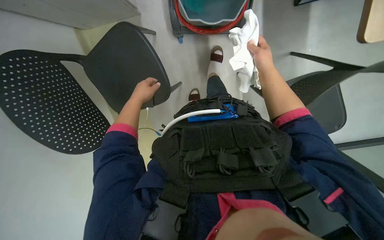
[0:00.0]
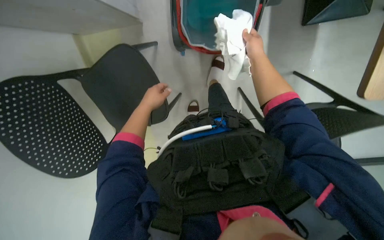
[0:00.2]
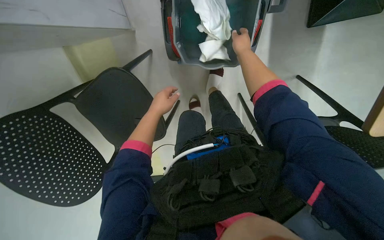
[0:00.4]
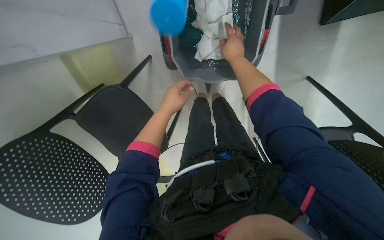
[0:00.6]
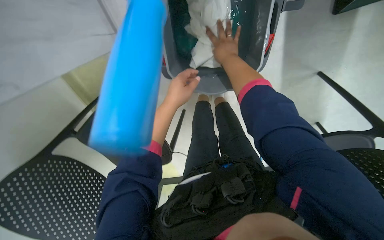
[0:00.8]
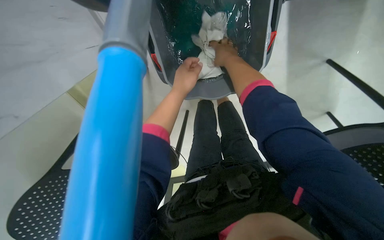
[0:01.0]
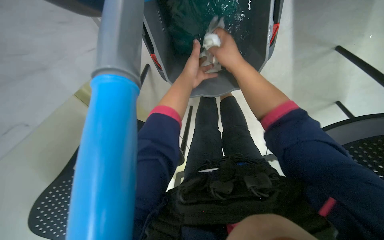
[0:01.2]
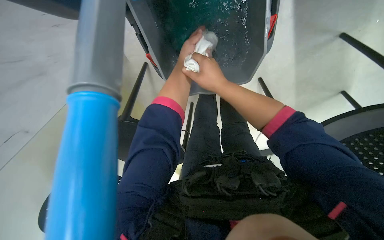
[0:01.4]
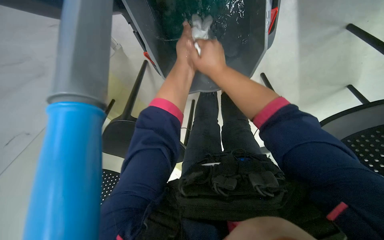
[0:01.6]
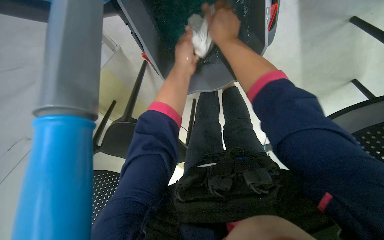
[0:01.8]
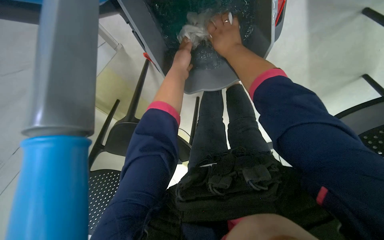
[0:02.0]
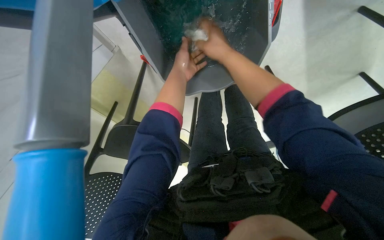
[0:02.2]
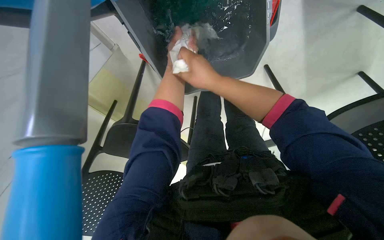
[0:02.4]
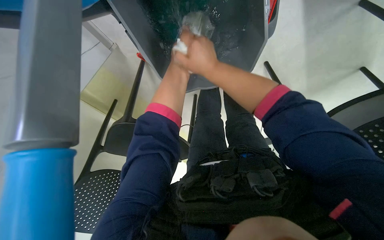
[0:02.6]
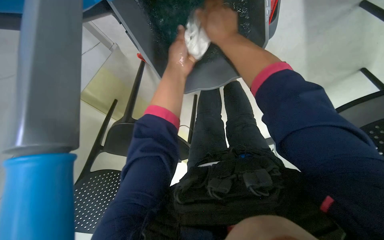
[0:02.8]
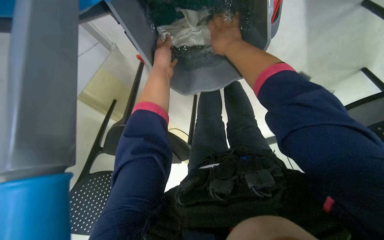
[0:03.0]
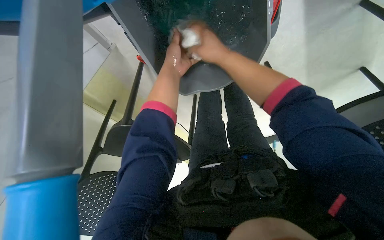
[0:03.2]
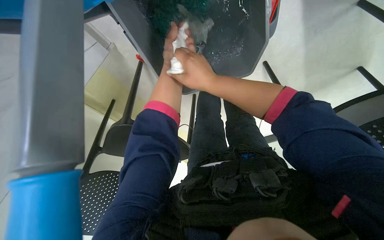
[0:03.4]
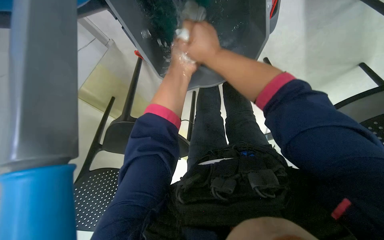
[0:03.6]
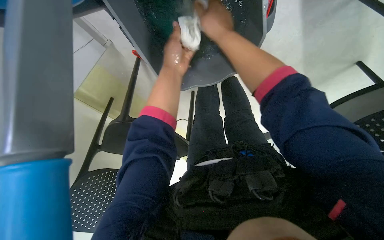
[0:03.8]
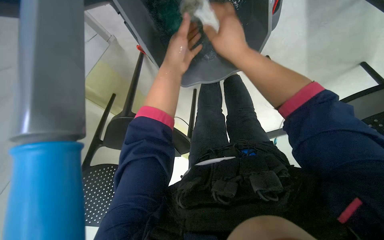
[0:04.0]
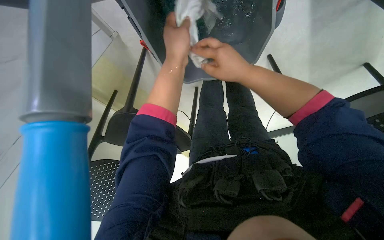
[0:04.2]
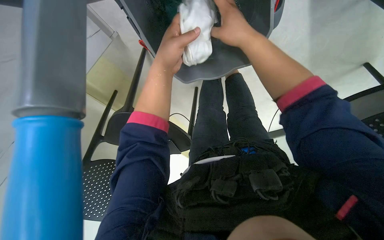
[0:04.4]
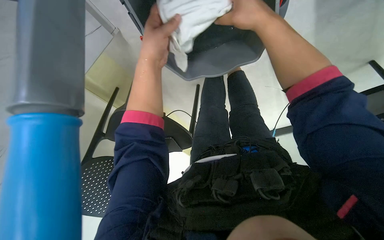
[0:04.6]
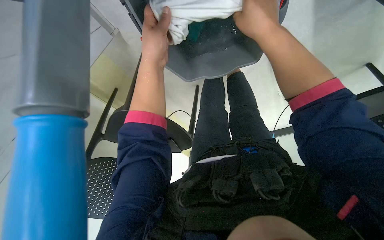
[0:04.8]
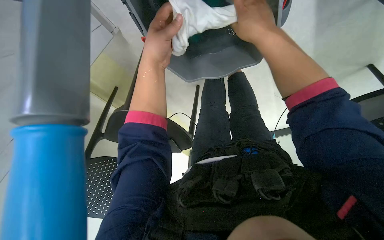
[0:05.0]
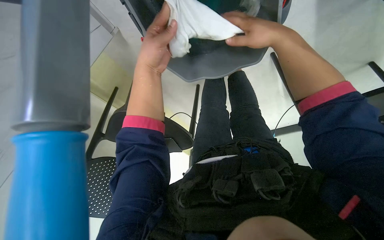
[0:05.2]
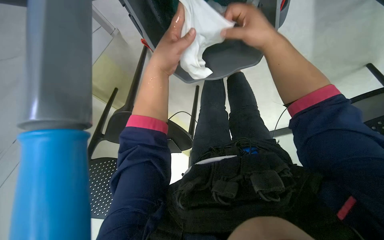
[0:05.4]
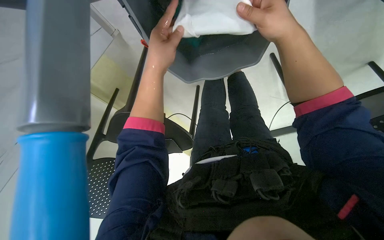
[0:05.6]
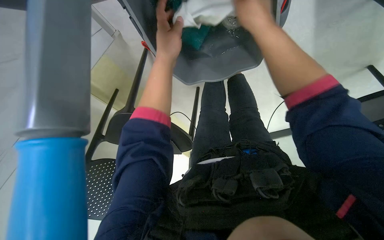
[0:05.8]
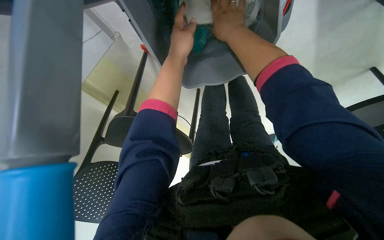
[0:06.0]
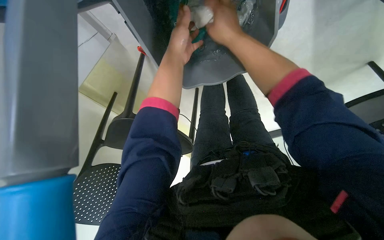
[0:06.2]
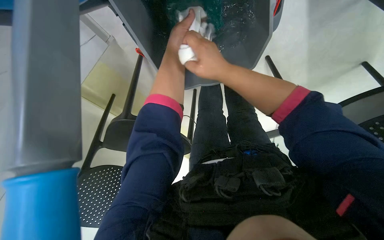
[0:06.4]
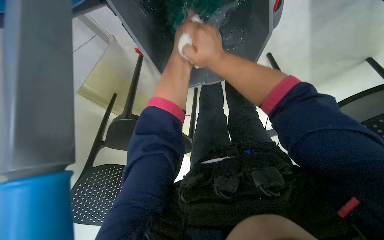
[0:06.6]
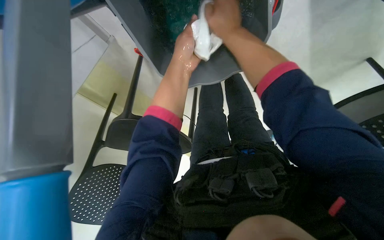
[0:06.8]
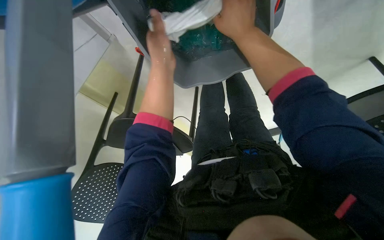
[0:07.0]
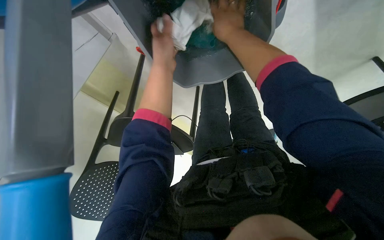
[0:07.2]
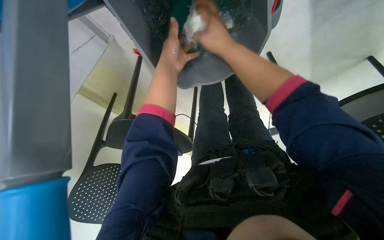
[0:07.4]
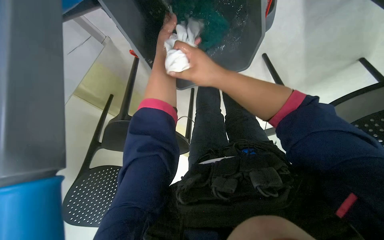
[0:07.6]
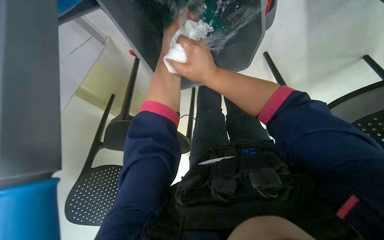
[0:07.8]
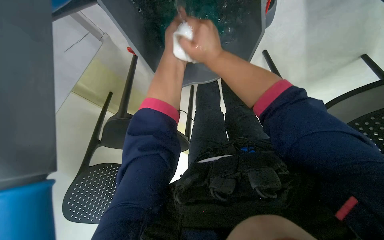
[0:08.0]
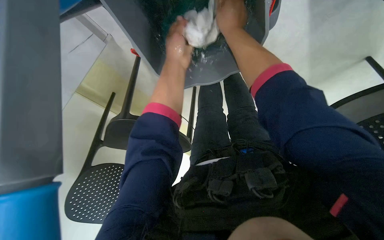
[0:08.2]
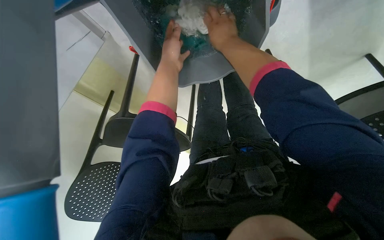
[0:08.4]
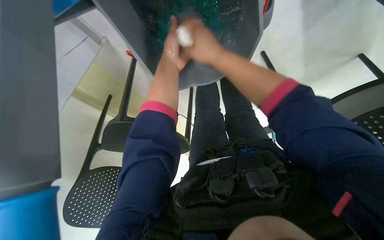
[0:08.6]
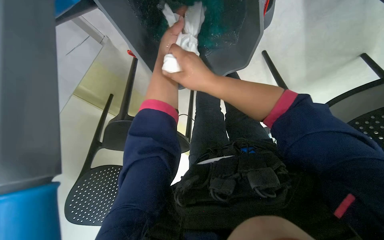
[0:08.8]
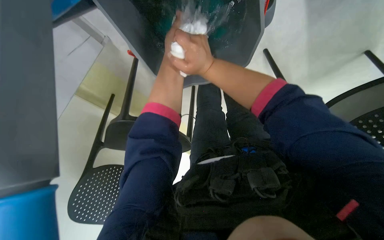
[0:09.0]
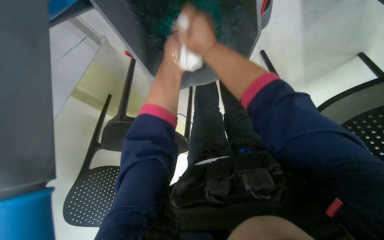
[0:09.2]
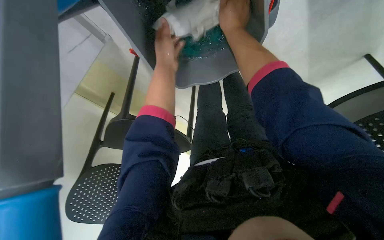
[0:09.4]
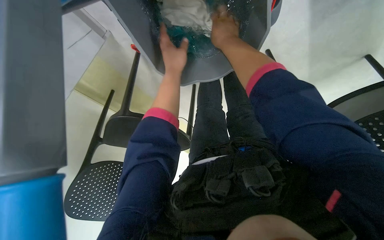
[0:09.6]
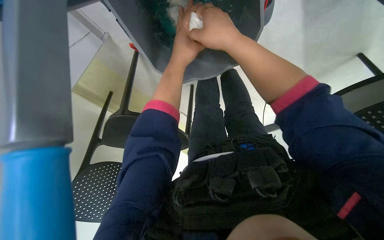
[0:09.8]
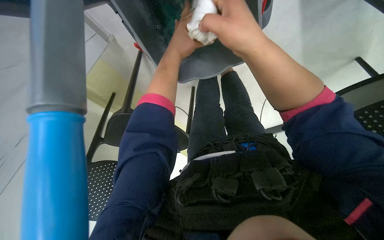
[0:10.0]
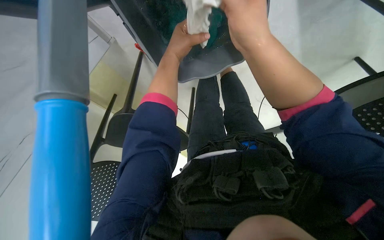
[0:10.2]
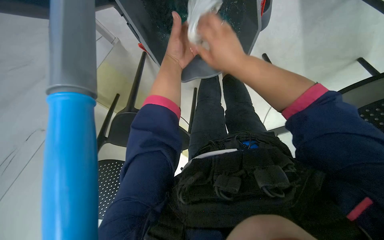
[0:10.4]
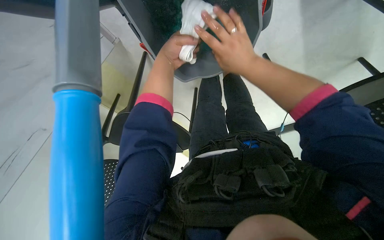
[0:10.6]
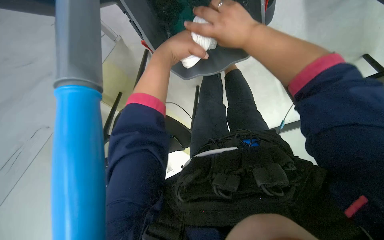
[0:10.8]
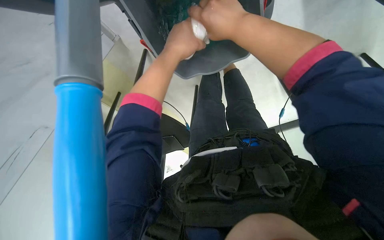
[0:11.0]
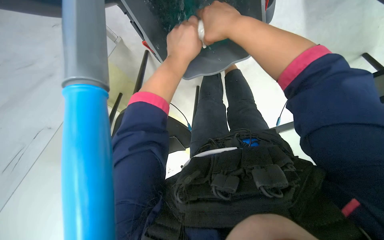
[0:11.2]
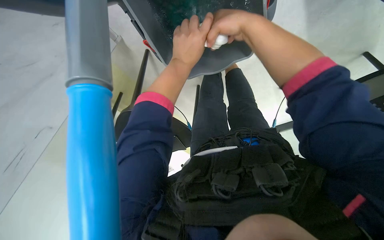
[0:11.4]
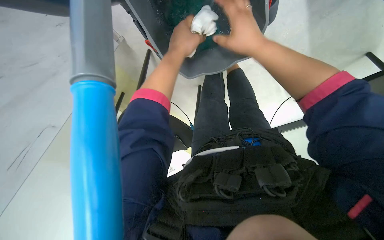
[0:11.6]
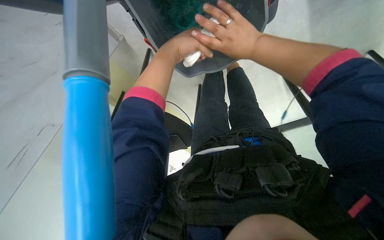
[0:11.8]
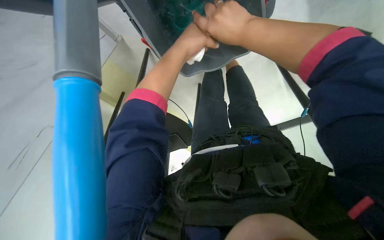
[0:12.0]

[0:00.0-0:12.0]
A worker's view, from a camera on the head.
Job: preparing cleaning supplies.
The whole recording: Rinsing cleaning cloth. The worker rinses and wrings a white cleaning cloth in a bucket.
0:00.0 to 0:01.6: The left hand heads to the right and up the picture, covering approximately 25 cm. The right hand is displaced to the left by some 15 cm, and moves some 10 cm up the picture and comes back.
0:01.6 to 0:03.0: The right hand goes up and down the picture, about 10 cm each way, reversing 2 times.
0:03.0 to 0:04.4: The right hand swings up and down the picture, about 10 cm each way, with 2 reversals.
0:04.4 to 0:06.0: The hands work in one place, with small movements.
0:06.0 to 0:07.6: The right hand goes up and down the picture, about 15 cm each way, reversing 2 times.
0:07.6 to 0:09.0: The right hand moves roughly 10 cm up the picture and comes back.
0:09.0 to 0:10.4: The right hand reaches roughly 15 cm nearer to the camera, then returns.
0:10.4 to 0:12.0: The hands make small movements and keep their place.

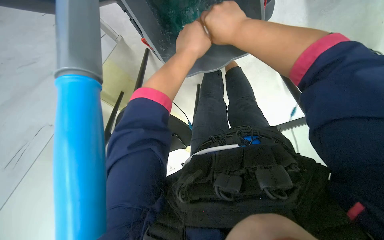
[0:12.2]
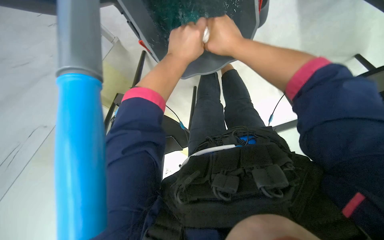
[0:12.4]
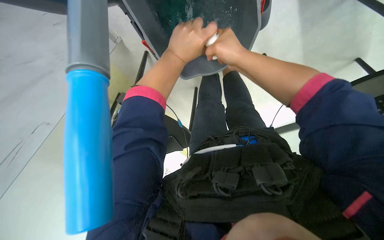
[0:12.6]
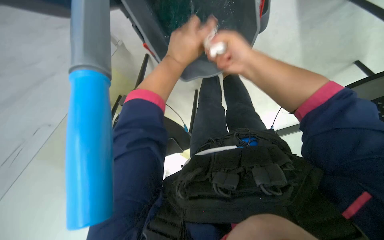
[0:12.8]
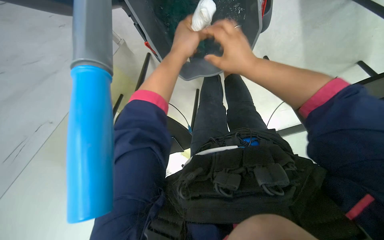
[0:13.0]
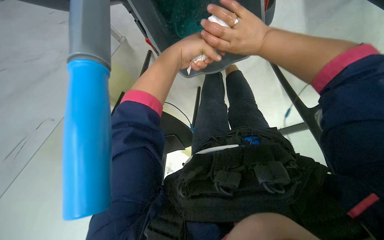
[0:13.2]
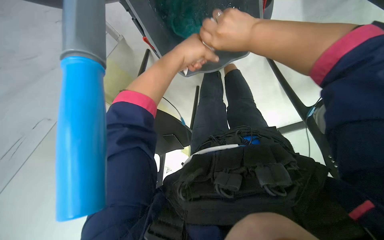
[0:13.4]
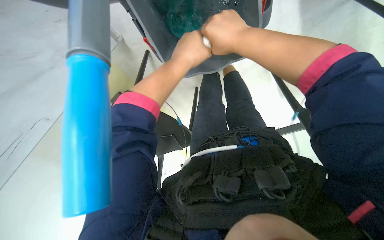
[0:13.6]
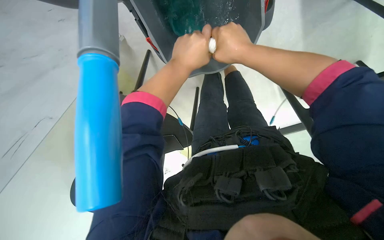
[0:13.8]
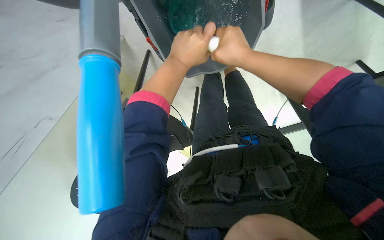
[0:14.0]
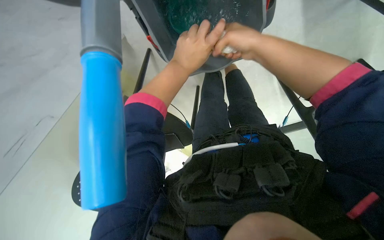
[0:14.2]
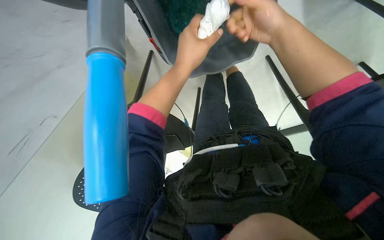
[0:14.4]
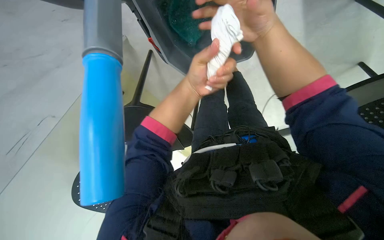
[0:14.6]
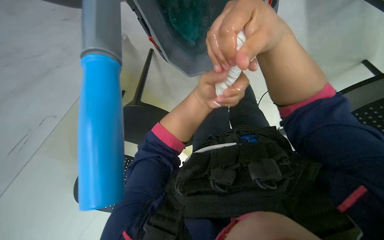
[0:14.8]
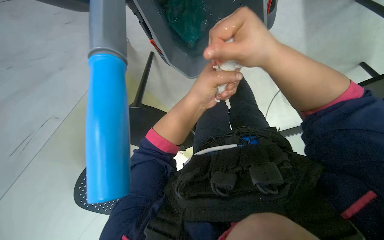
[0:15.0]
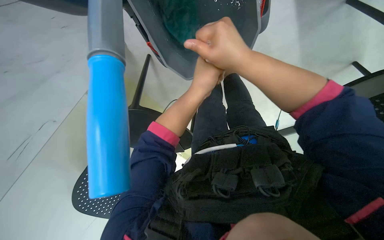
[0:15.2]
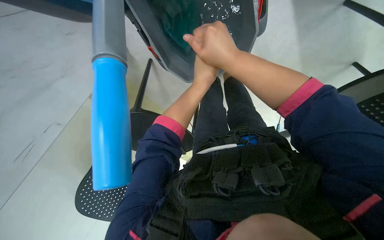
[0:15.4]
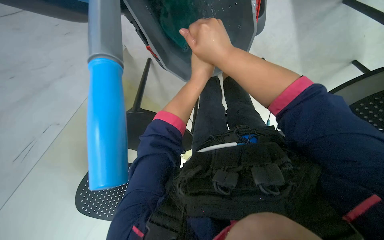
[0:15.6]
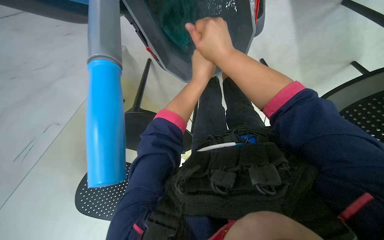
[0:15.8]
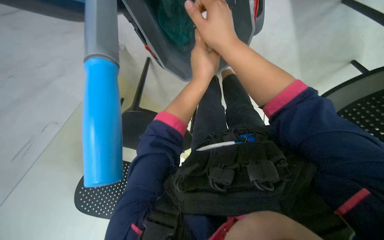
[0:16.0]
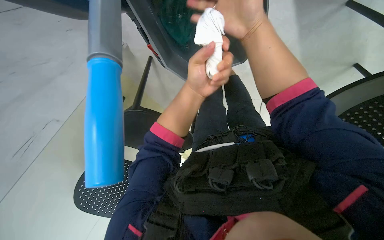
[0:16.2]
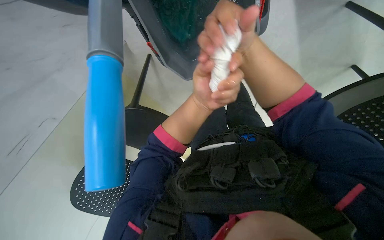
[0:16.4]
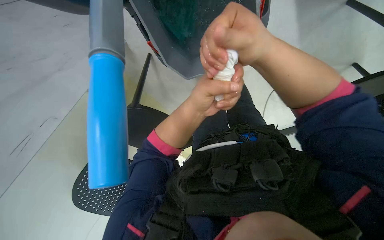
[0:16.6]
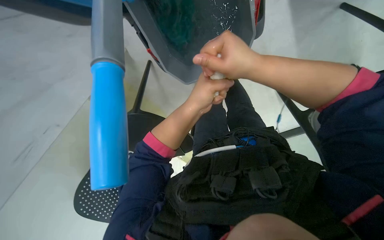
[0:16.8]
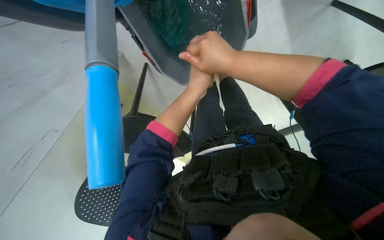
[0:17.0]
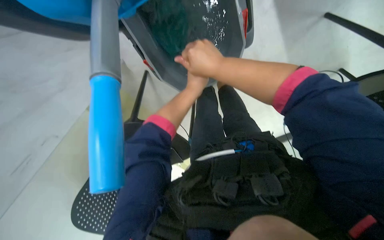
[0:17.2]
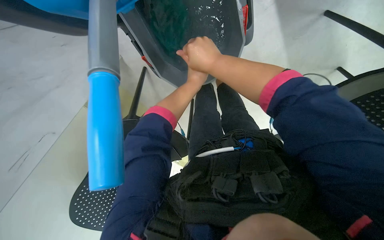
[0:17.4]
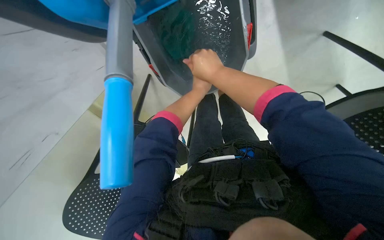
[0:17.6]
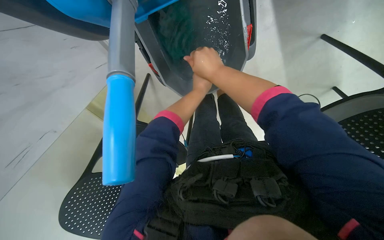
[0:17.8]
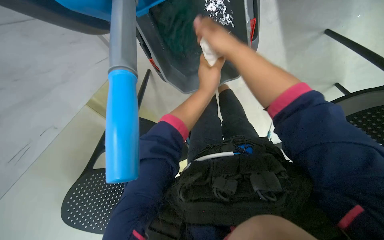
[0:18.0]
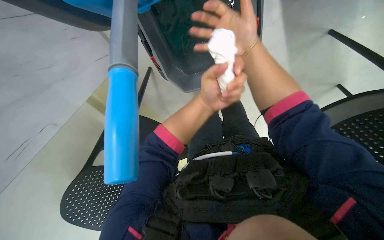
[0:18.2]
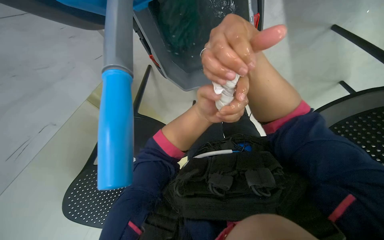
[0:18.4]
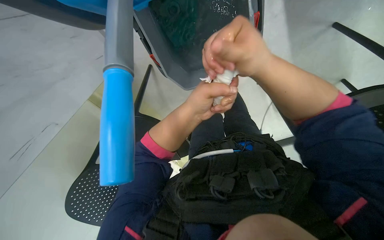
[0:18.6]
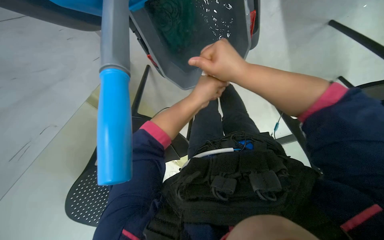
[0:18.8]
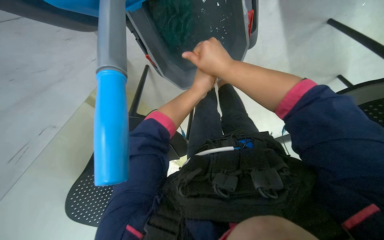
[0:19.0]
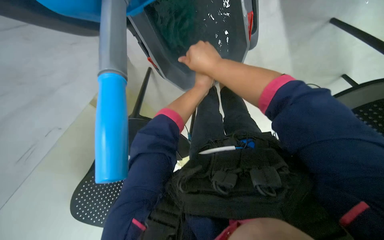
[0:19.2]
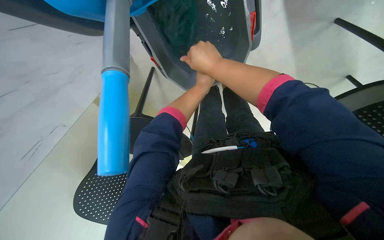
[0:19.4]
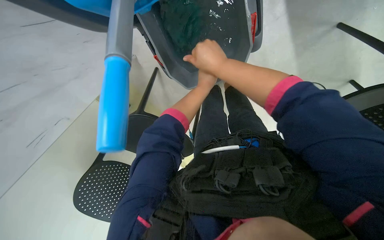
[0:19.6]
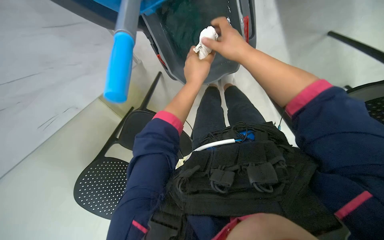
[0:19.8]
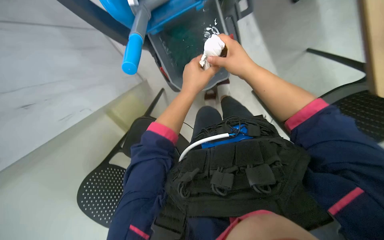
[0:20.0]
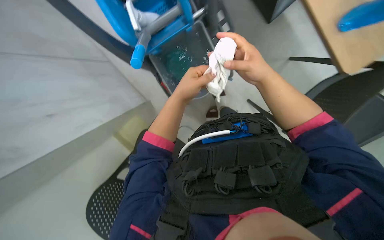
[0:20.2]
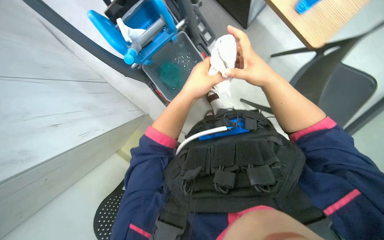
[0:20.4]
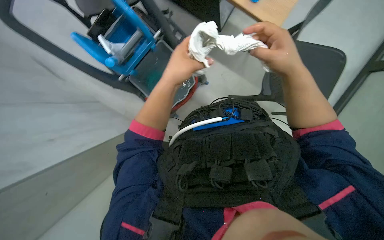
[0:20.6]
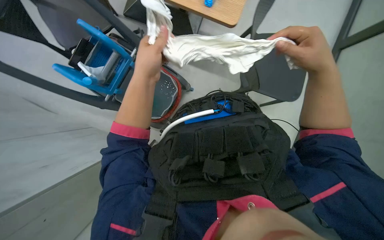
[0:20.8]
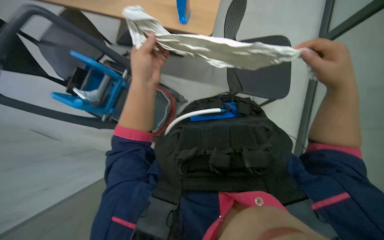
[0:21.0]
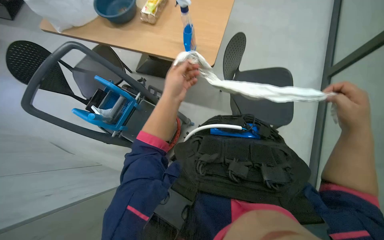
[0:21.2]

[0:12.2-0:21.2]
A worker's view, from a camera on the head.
Job: preparing cleaning supplies.
The whole recording: Rinsing cleaning cloth. The worker rinses and wrings a white cleaning cloth in a bucket.
0:12.2 to 0:13.8: The hands stay close to where they were, moving slightly.
0:16.6 to 0:18.2: The right hand goes roughly 10 cm farther from the camera and up the picture.
0:19.8 to 0:21.2: The right hand goes approximately 25 cm to the right, down the picture and nearer to the camera; the left hand shifts about 10 cm to the left.
